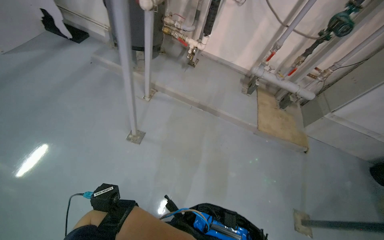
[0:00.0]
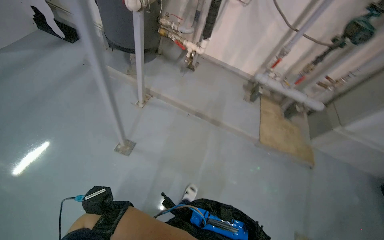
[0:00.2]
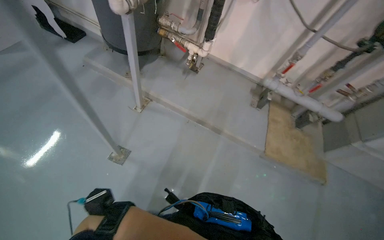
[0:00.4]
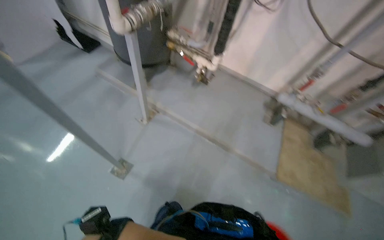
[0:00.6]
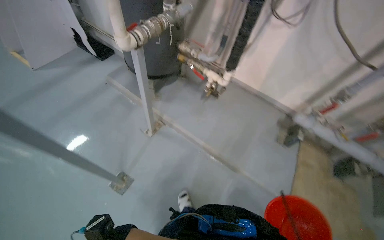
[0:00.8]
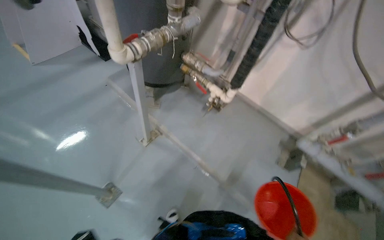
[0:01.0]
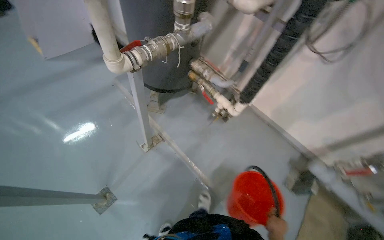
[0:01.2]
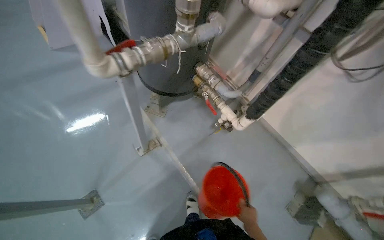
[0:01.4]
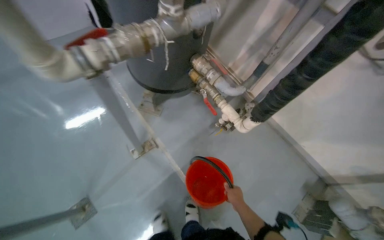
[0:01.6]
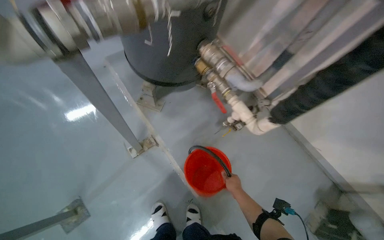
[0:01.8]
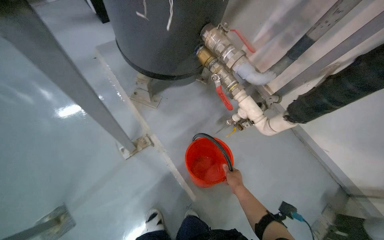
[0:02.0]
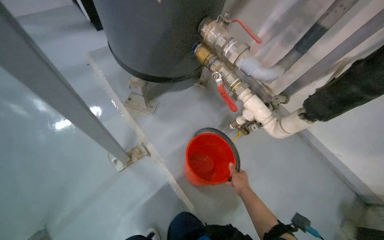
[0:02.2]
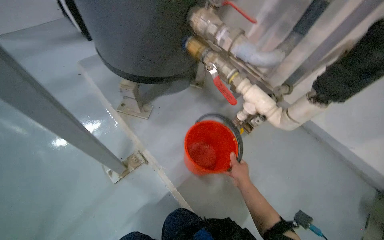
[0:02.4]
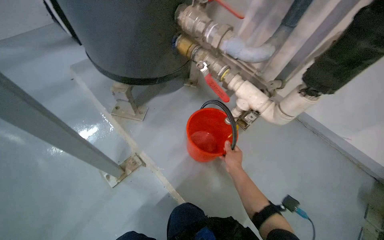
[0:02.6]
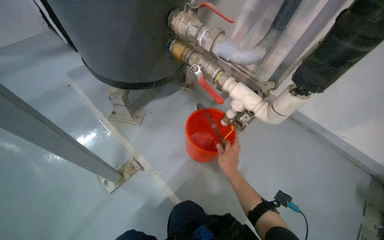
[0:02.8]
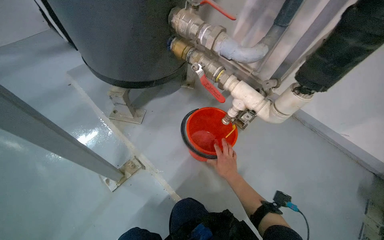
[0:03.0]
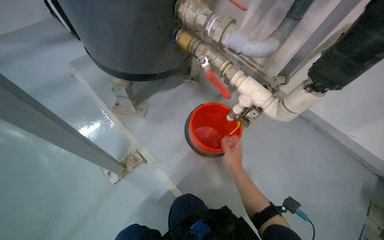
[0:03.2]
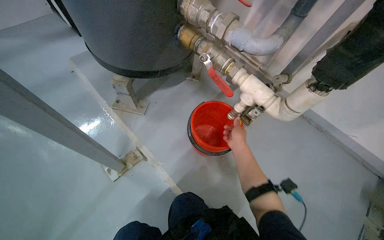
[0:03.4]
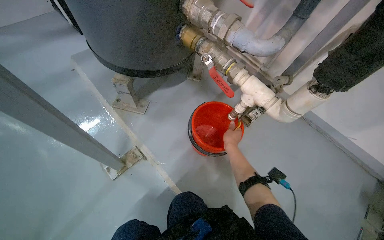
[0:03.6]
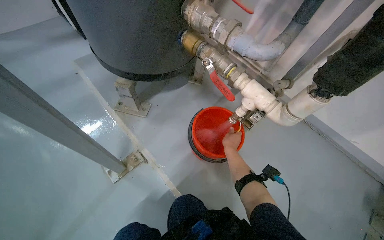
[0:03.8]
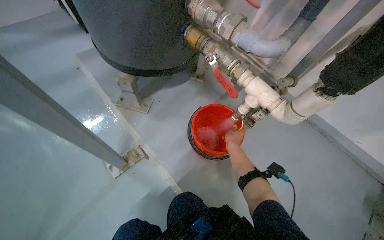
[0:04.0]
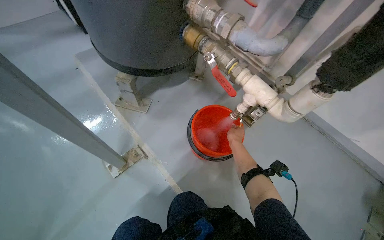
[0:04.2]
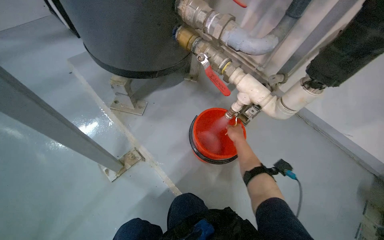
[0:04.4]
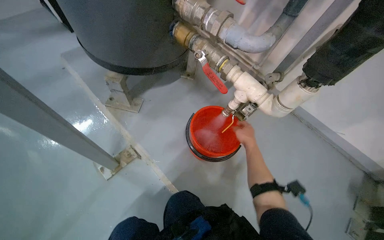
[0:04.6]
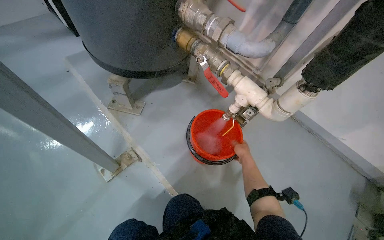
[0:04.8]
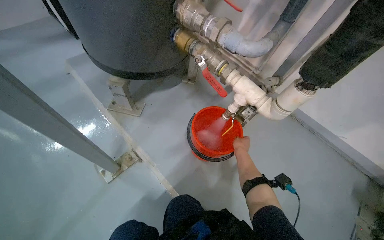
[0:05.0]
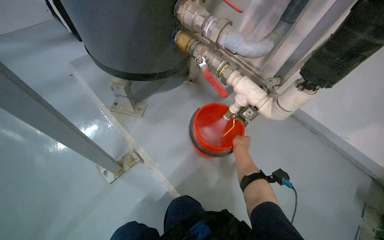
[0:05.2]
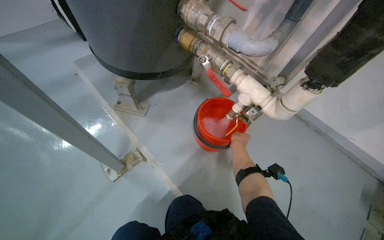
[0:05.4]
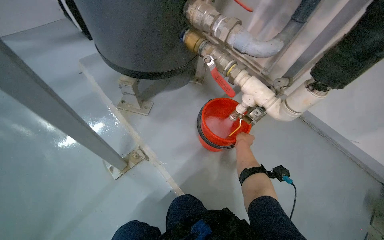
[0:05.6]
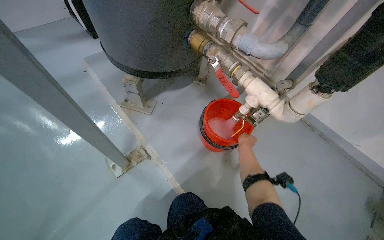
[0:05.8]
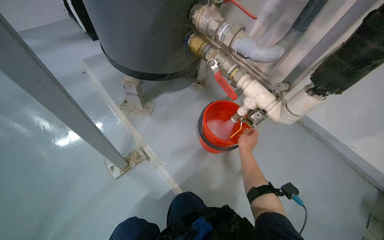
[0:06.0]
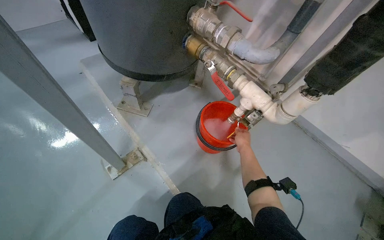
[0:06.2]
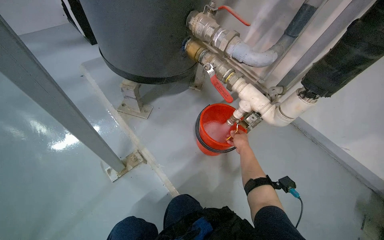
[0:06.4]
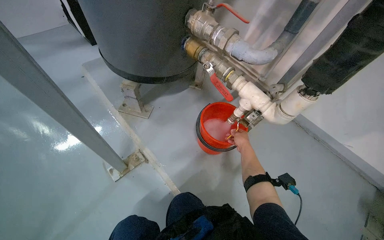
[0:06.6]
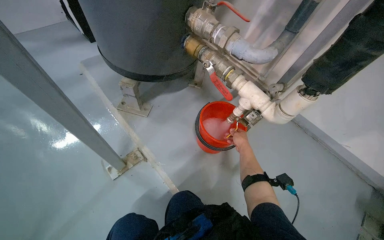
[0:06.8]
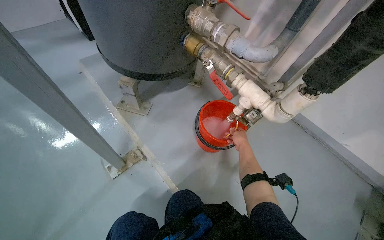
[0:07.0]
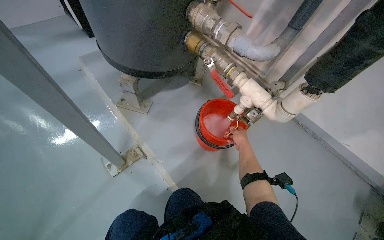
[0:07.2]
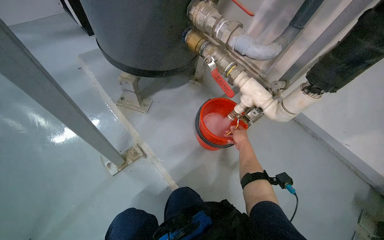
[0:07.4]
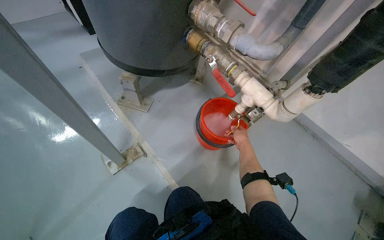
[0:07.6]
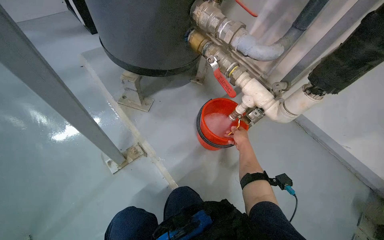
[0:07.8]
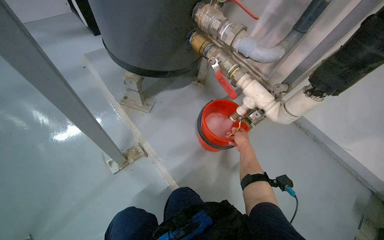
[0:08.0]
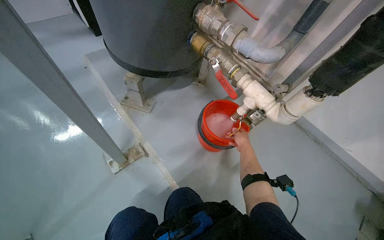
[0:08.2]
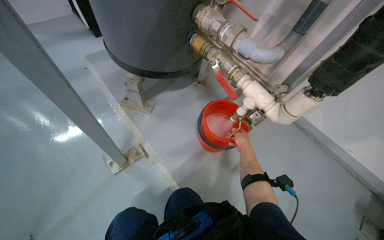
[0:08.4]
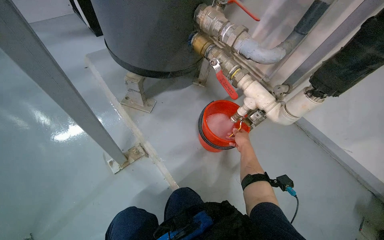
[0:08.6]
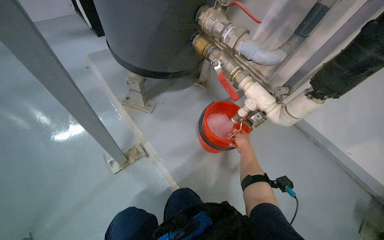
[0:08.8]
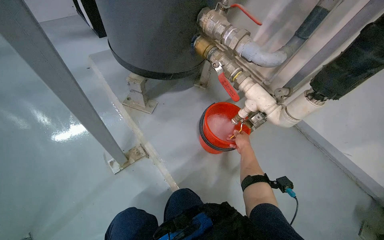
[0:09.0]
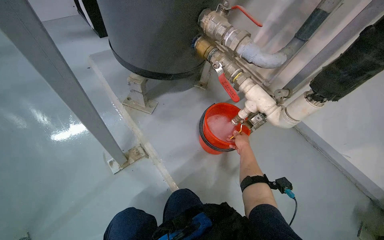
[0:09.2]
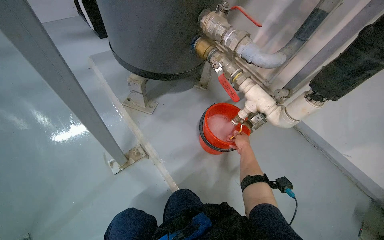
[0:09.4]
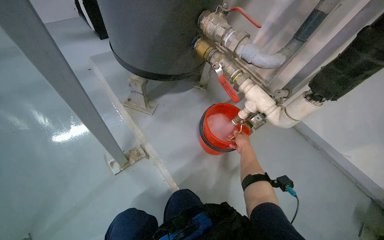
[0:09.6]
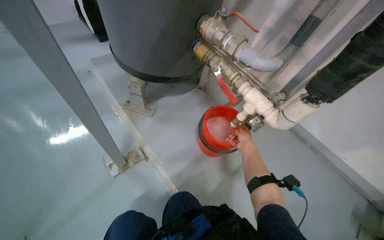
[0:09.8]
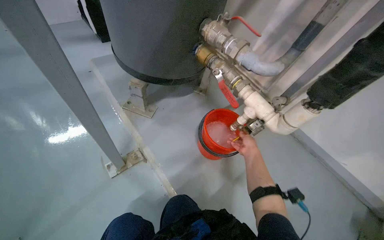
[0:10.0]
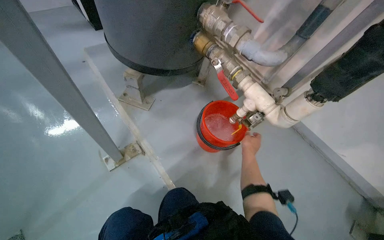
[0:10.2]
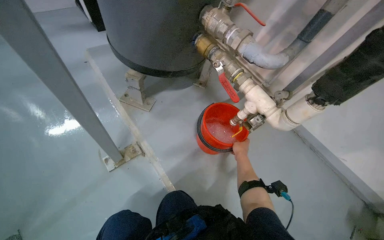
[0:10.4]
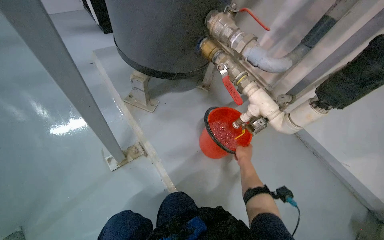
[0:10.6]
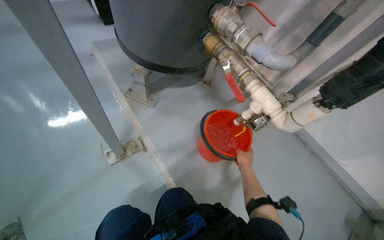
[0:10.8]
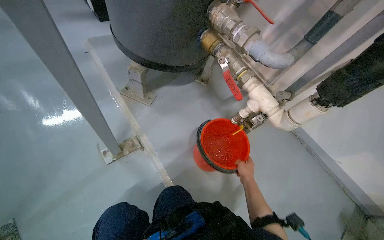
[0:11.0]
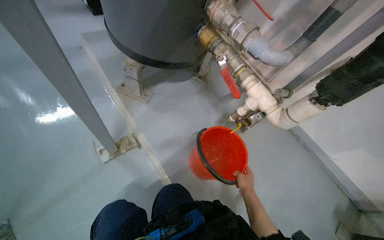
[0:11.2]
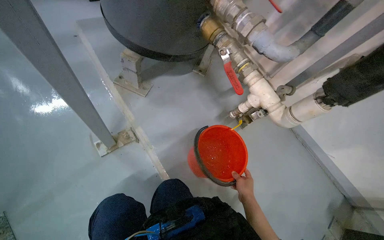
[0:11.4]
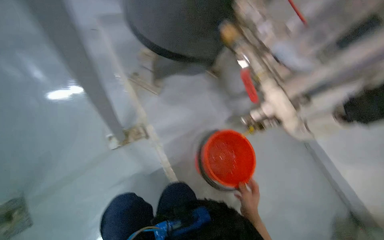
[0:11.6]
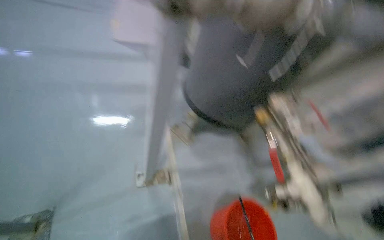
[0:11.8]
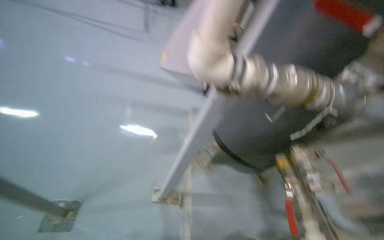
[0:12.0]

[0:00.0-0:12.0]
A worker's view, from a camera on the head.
Job: preparing cleaning supplies.
The whole recording: Preparing mop head for cleaning. The worker empties the dirty water from the bucket and takes clean water and picks up the mop head, dips it into the bucket, wrings it out, and places it on the floor.
0:00.0 to 0:01.6: The head travels approximately 1 m. The wearer's head swings roughly 35 degrees to the left.
0:03.0 to 0:04.4: The right hand travels up the picture by approximately 10 cm.
0:04.4 to 0:06.0: The right hand moves nearer and farther over some 10 cm, changing direction 2 times.
0:10.4 to 0:12.0: The wearer looks roughly 35 degrees further to the left. The view tilts roughly 20 degrees upward.

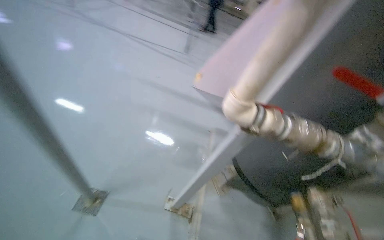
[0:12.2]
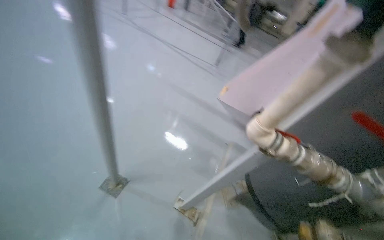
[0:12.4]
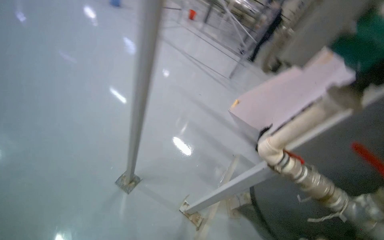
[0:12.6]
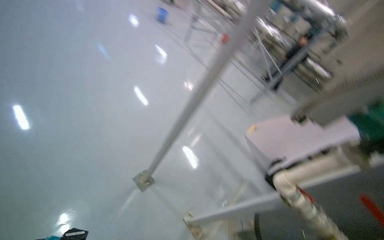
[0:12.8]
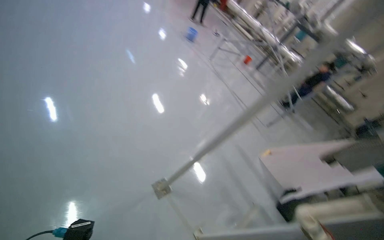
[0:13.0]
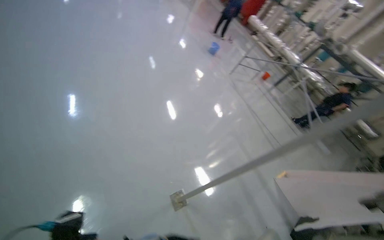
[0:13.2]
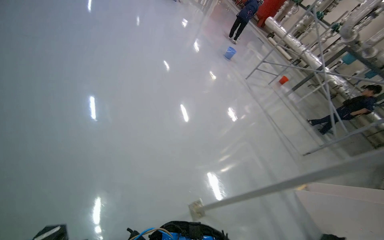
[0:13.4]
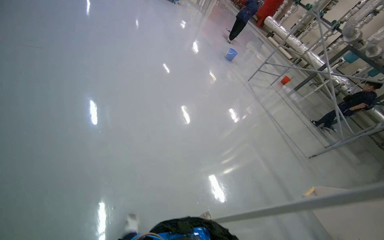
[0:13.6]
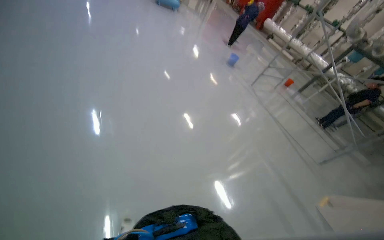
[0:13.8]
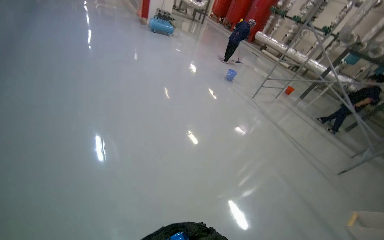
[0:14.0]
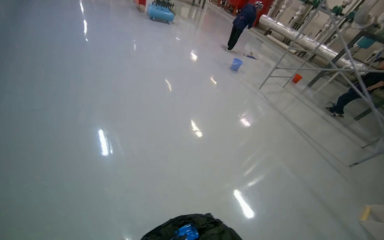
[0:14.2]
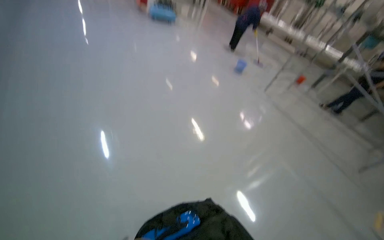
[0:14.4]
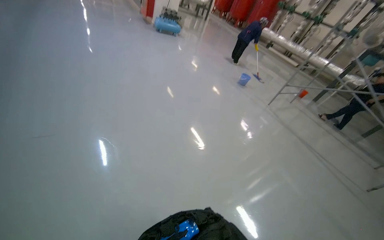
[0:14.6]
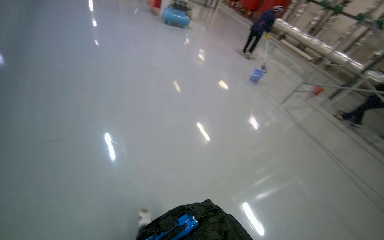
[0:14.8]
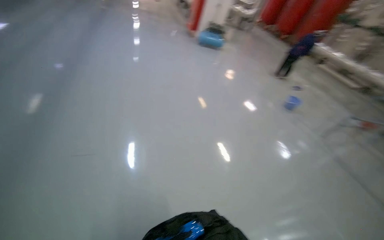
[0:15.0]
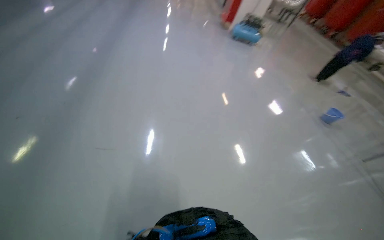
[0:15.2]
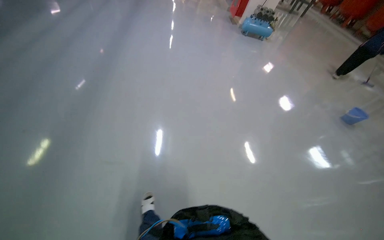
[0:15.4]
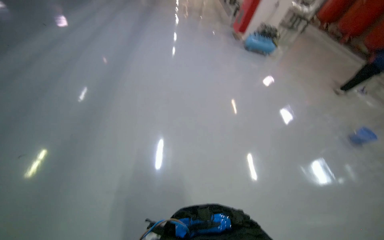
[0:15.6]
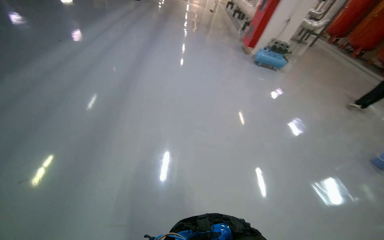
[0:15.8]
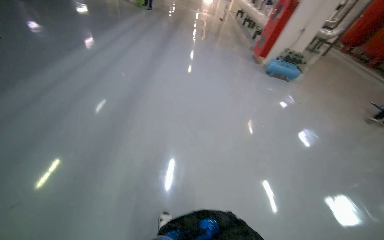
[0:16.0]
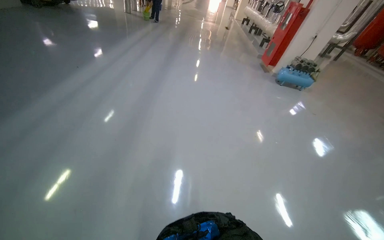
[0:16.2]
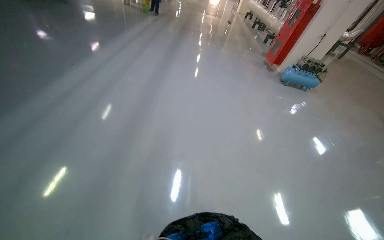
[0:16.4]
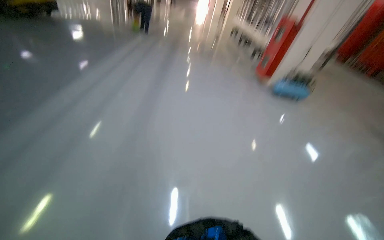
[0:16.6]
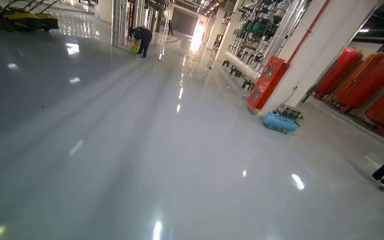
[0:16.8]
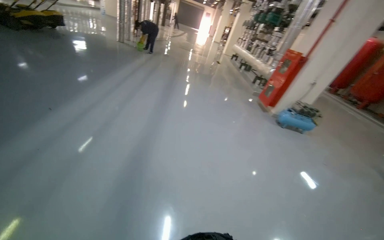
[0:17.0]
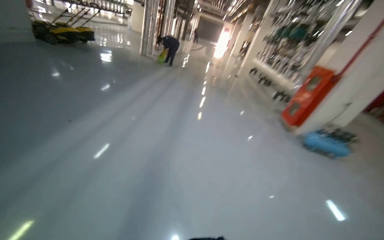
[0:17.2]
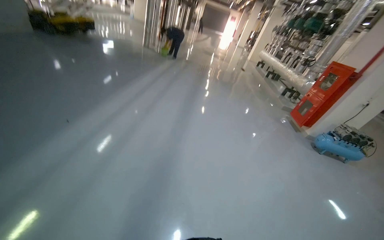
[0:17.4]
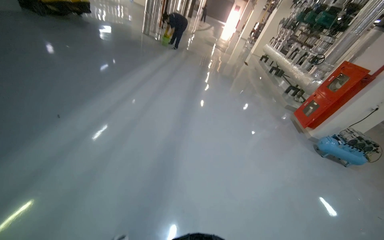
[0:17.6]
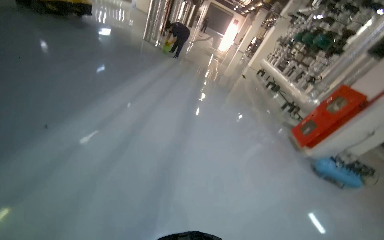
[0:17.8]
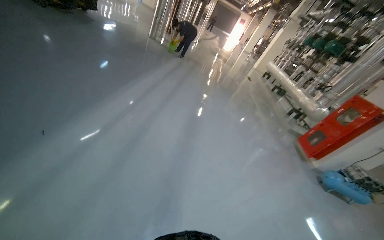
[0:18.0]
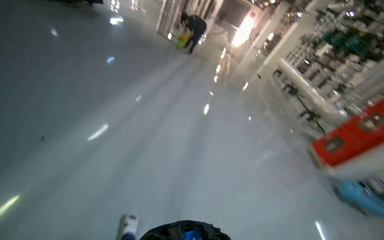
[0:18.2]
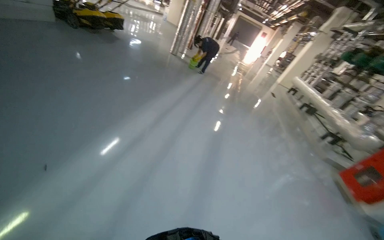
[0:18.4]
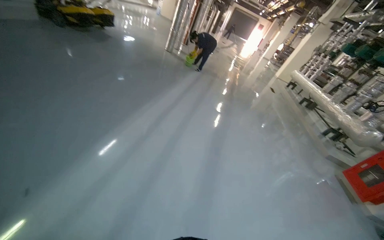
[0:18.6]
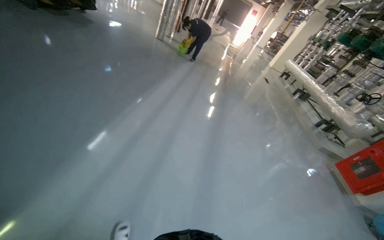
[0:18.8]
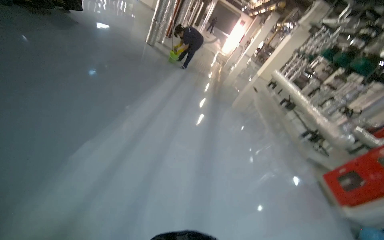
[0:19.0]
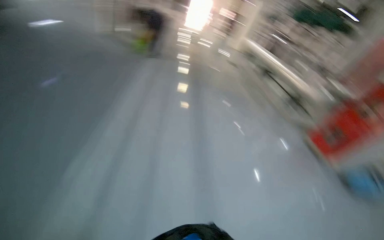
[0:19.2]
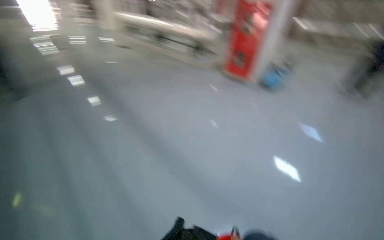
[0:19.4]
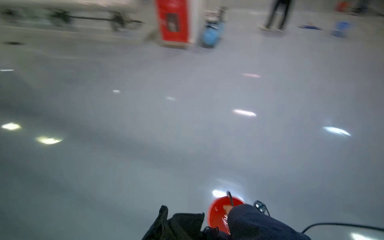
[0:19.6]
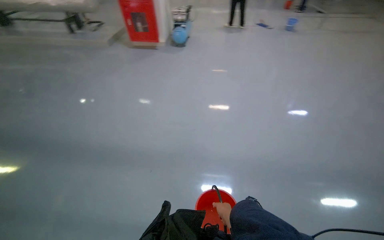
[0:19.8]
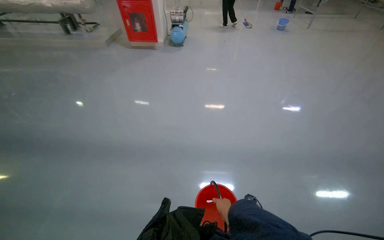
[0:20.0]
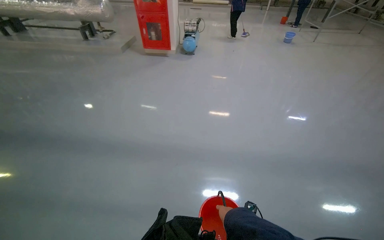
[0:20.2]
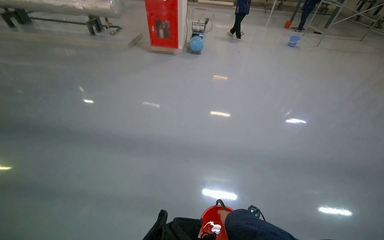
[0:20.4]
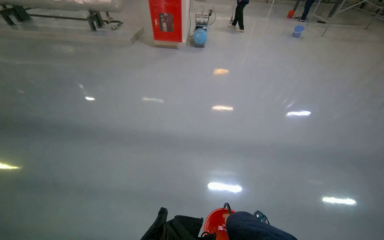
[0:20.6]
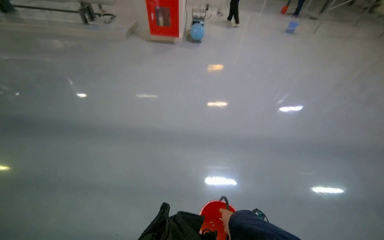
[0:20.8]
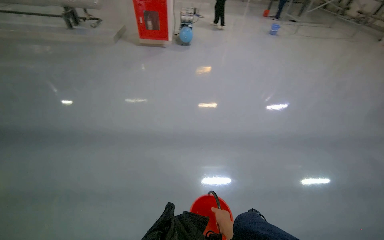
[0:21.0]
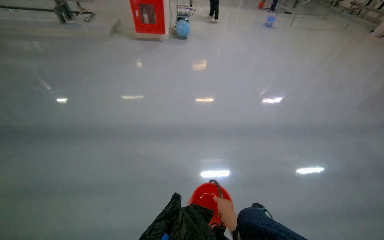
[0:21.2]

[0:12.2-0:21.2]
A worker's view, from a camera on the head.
Job: preparing cleaning supplies.
The whole recording: Preparing mop head for cleaning. The worker empties the dirty water from the bucket and takes clean water and picks up the mop head, dips it into the bucket, wrings it out, and places it on the floor.
0:12.2 to 0:13.8: The head travels approximately 1 m. The wearer's head swings roughly 50 degrees to the left. The view tilts about 20 degrees upward.
0:13.8 to 0:15.2: The wearer moves about 1 m. The camera is aimed roughly 20 degrees further to the left.
0:15.2 to 0:16.6: The head travels approximately 1 m. The wearer looks approximately 15 degrees further upward.
0:16.6 to 0:18.2: The camera is carried about 1.5 m.
0:18.2 to 0:19.8: The wearer moves about 1.5 m. The head rotates about 65 degrees to the right.
0:19.8 to 0:21.2: The camera is carried to the left, roughly 90 cm.
